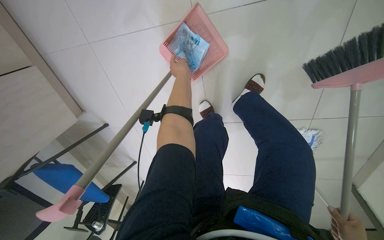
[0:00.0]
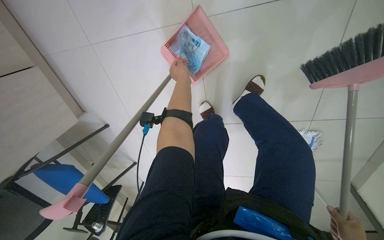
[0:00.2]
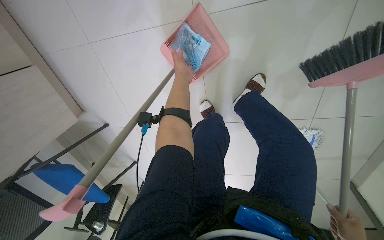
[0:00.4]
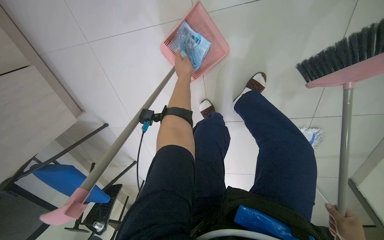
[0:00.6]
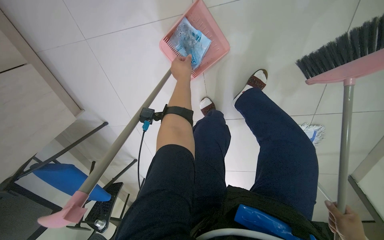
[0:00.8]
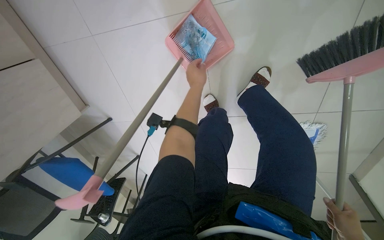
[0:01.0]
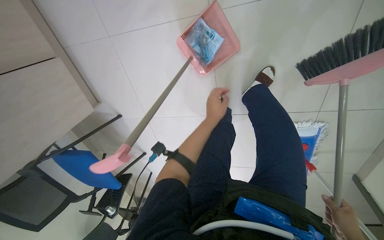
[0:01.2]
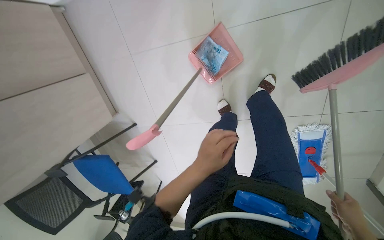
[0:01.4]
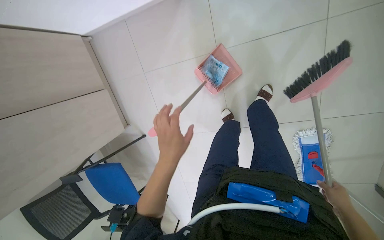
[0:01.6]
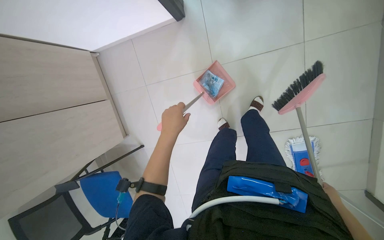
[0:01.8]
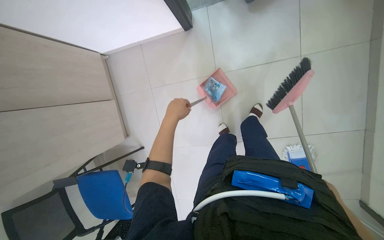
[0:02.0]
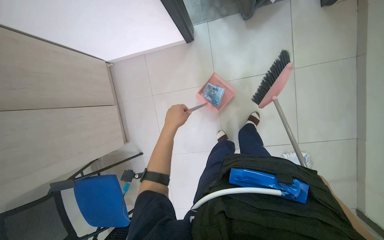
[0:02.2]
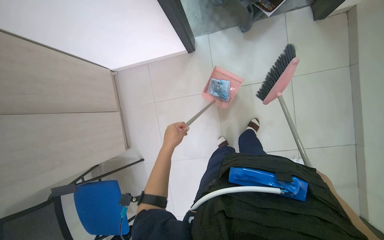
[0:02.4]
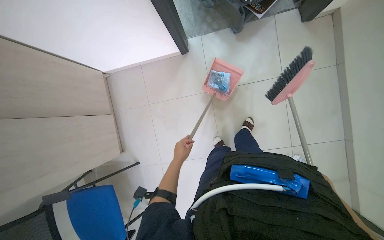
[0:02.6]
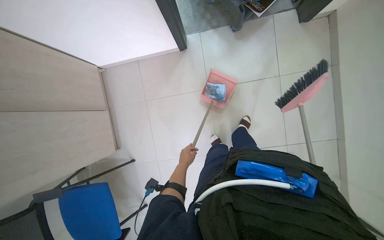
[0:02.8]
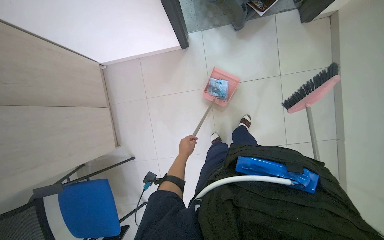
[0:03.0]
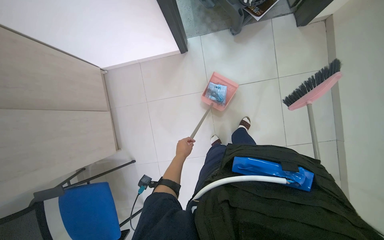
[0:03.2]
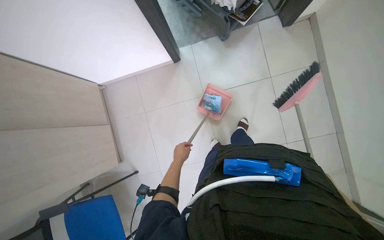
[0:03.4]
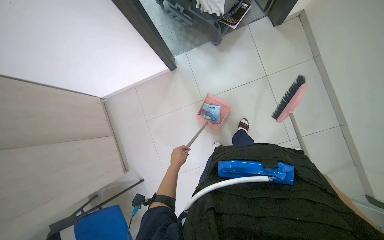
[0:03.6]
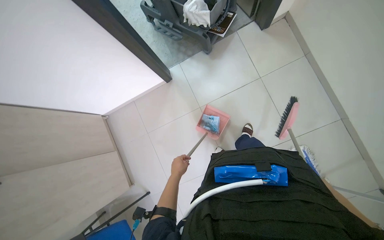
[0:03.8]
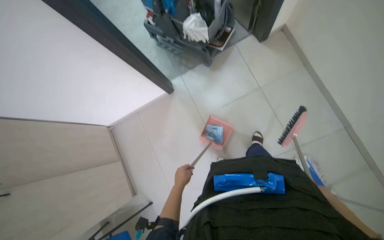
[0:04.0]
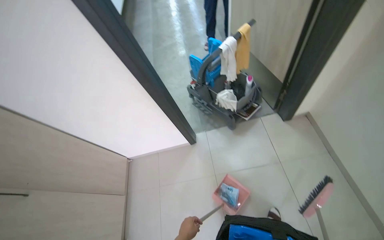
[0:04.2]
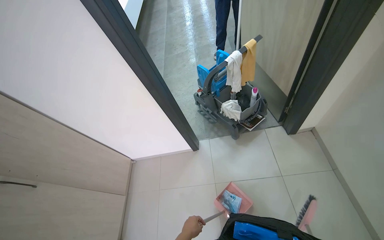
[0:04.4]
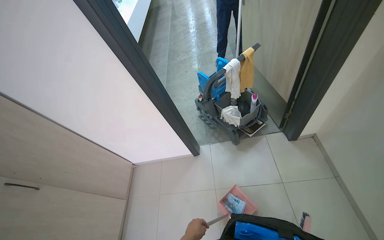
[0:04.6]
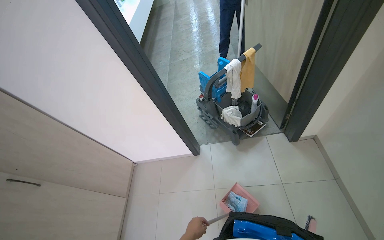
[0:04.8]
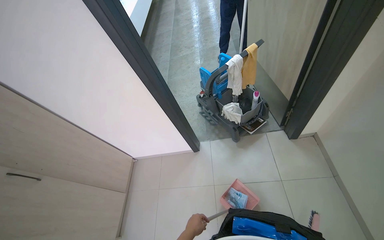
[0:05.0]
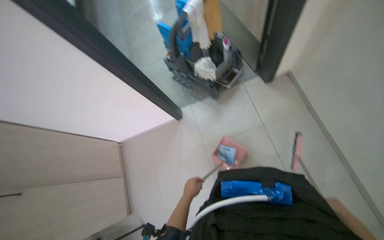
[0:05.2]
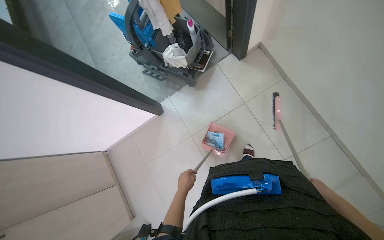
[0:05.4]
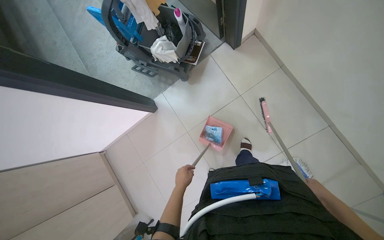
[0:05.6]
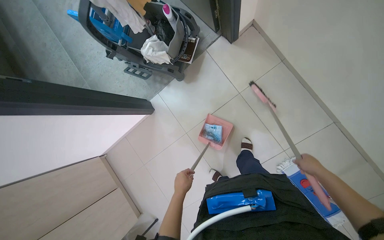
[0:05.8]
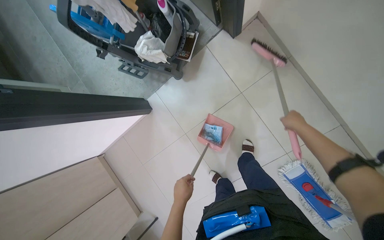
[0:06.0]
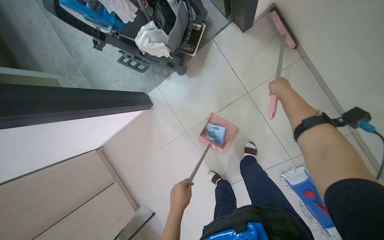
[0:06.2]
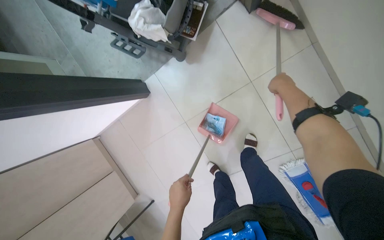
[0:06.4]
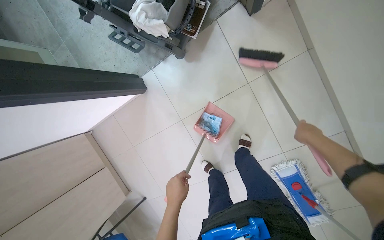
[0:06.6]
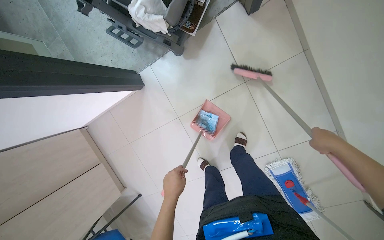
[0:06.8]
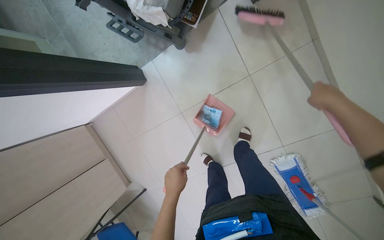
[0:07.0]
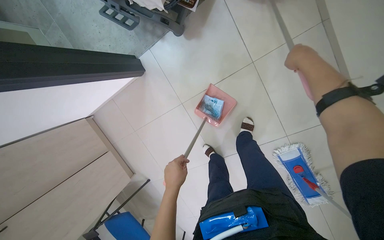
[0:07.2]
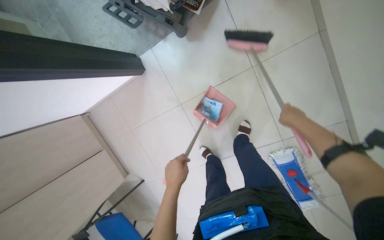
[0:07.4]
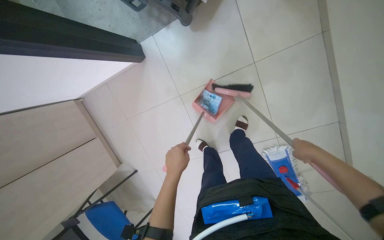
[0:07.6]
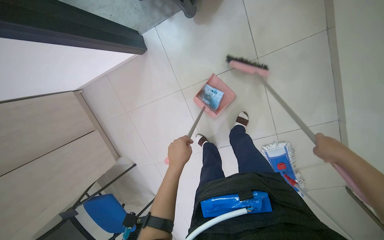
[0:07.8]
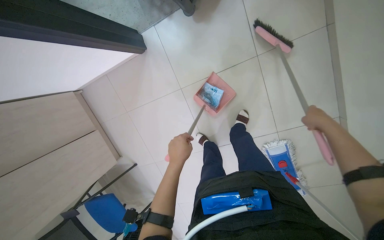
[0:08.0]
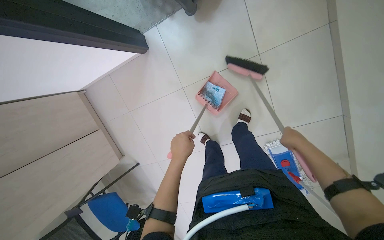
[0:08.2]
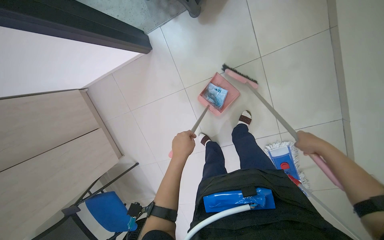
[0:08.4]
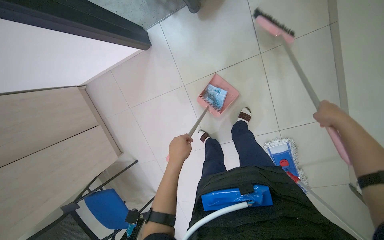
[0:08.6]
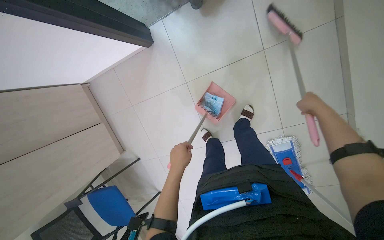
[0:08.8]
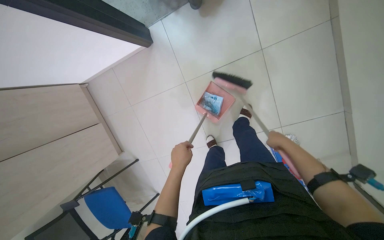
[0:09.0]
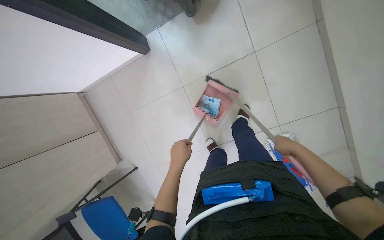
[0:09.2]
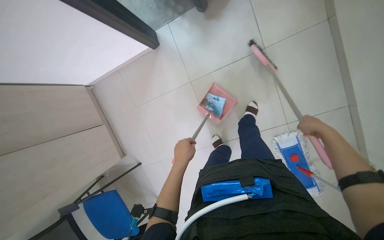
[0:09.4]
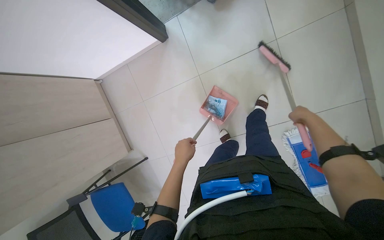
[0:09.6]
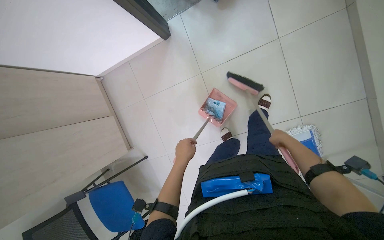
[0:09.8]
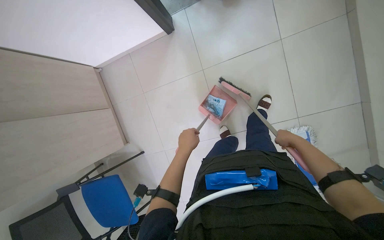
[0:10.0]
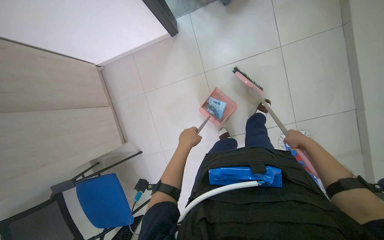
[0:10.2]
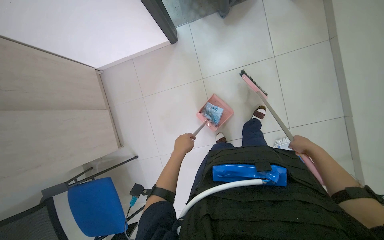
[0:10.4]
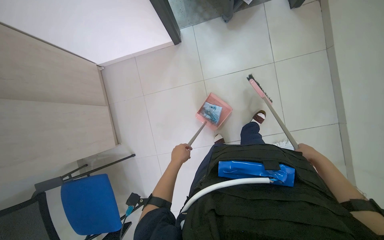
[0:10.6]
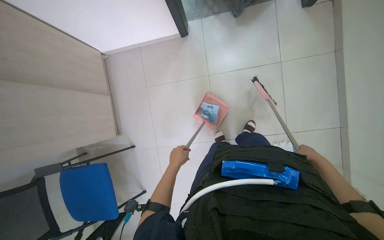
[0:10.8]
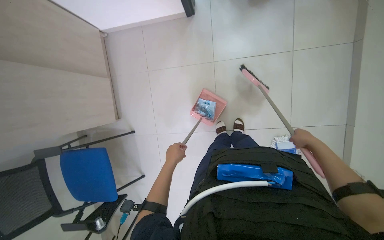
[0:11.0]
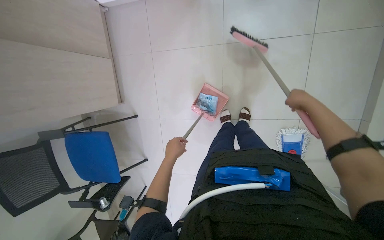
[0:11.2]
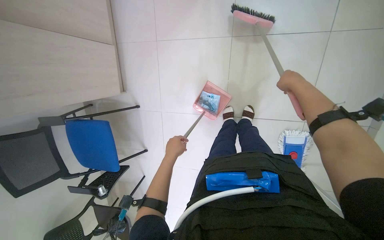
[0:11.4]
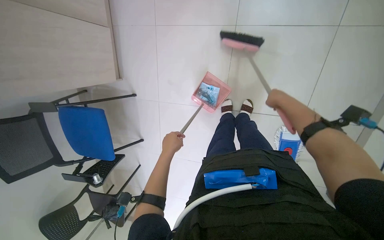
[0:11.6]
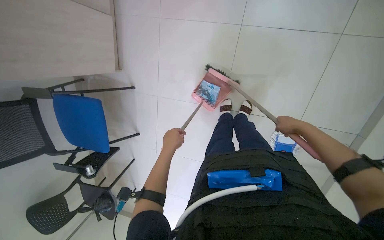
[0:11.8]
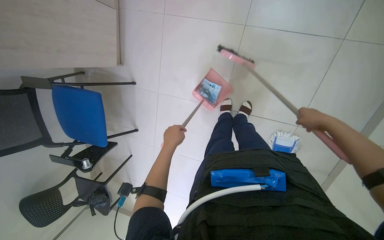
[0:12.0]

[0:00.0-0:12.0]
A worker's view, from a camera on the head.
Job: sweeping floor.
The whole recording: Sweeping and collecting debris from floor. The worker sweeps debris from the floor with a broom and collects it into a dustpan.
0:00.0 to 0:01.6: The camera pitches upward, by approximately 10 degrees. The left hand goes approximately 60 cm down the picture and nearer to the camera.
0:01.6 to 0:03.0: The camera pitches upward, by approximately 20 degrees. The left hand shifts about 15 cm farther from the camera.
0:03.0 to 0:04.4: The view tilts some 35 degrees upward.
0:04.4 to 0:06.0: The view tilts some 25 degrees downward. The scene turns about 35 degrees counterclockwise in the picture.
0:06.0 to 0:07.6: The view tilts roughly 15 degrees downward. The right hand moves up and down the picture over approximately 25 cm, changing direction 3 times.
0:07.6 to 0:09.0: The right hand is displaced farther from the camera by some 15 cm, and moves some 10 cm up the picture and comes back.
0:09.0 to 0:10.4: The left hand travels farther from the camera by about 15 cm. Meanwhile the right hand heads to the right, covering some 10 cm.
0:10.4 to 0:12.0: The camera pitches downward, by approximately 20 degrees. The right hand is displaced up the picture by roughly 15 cm.

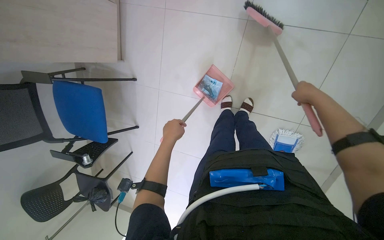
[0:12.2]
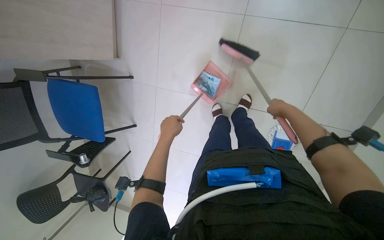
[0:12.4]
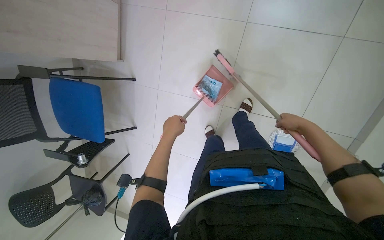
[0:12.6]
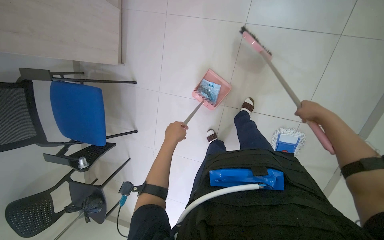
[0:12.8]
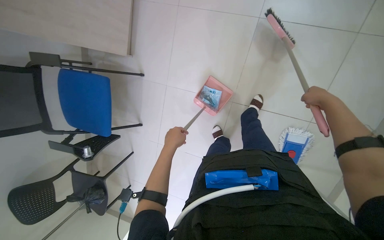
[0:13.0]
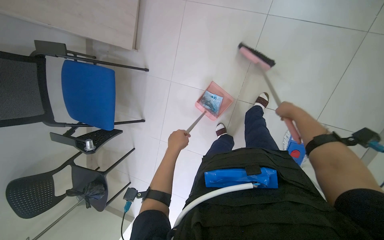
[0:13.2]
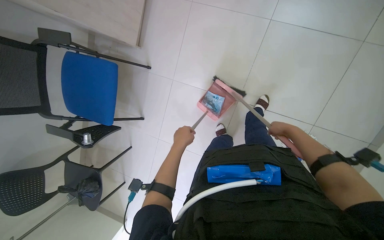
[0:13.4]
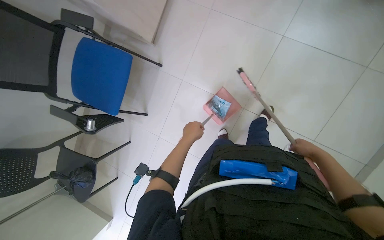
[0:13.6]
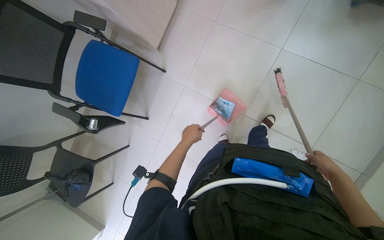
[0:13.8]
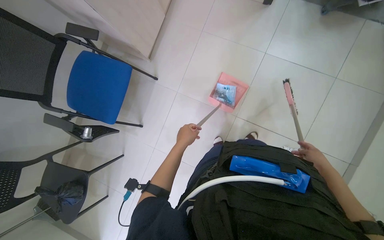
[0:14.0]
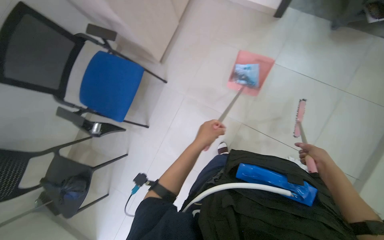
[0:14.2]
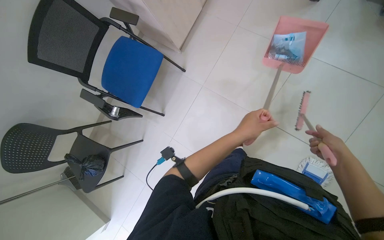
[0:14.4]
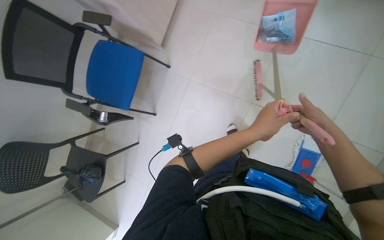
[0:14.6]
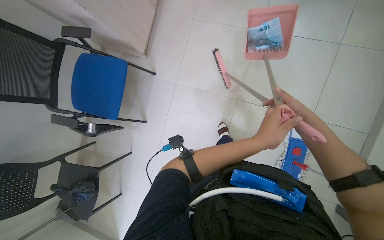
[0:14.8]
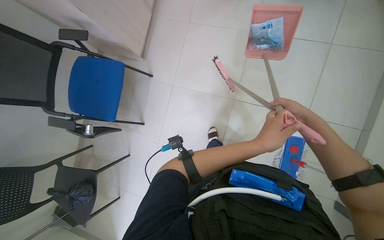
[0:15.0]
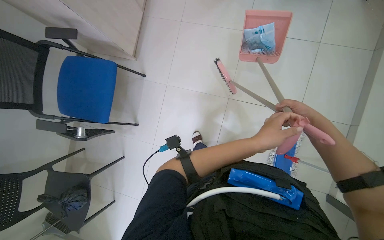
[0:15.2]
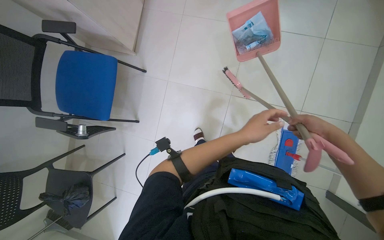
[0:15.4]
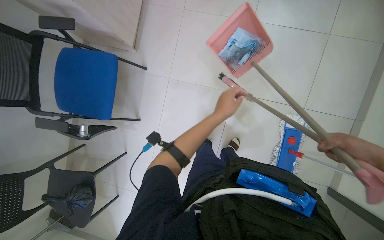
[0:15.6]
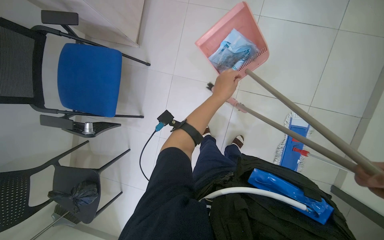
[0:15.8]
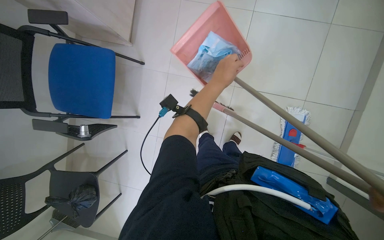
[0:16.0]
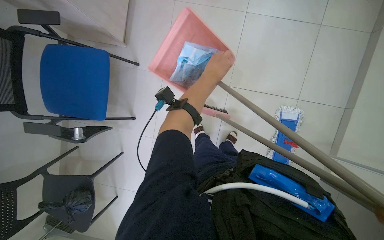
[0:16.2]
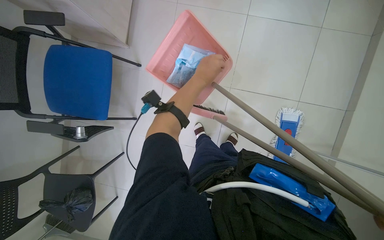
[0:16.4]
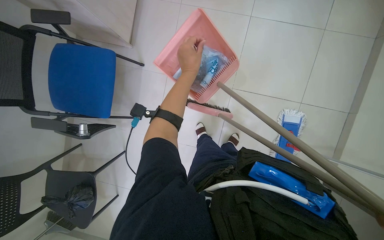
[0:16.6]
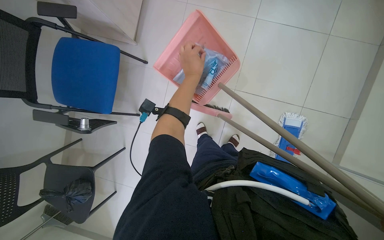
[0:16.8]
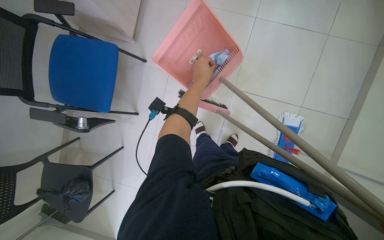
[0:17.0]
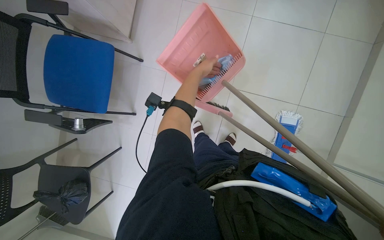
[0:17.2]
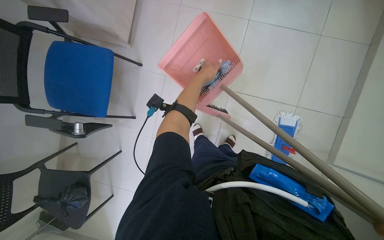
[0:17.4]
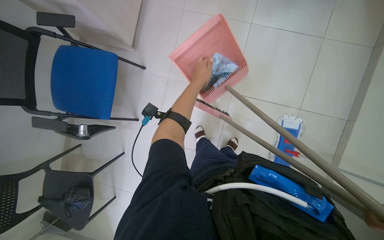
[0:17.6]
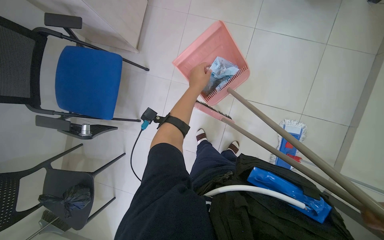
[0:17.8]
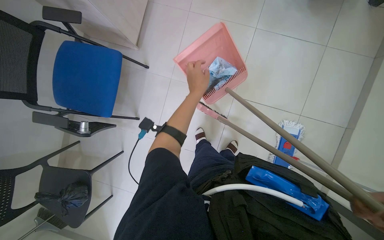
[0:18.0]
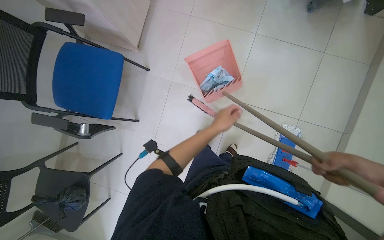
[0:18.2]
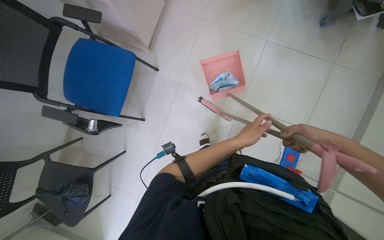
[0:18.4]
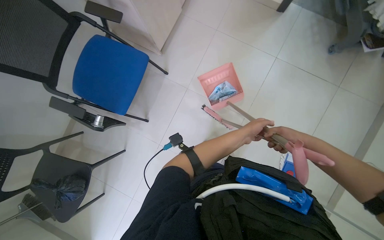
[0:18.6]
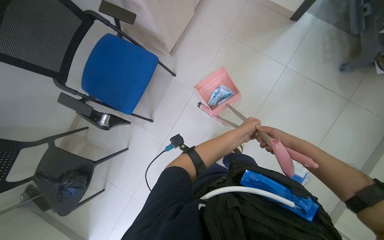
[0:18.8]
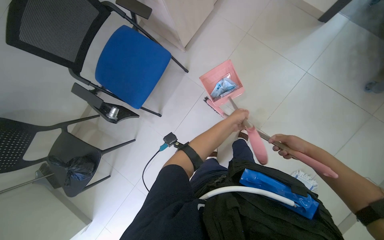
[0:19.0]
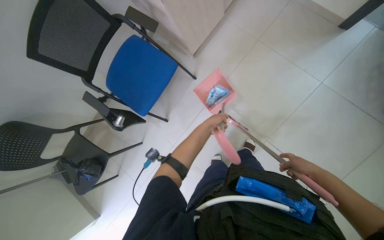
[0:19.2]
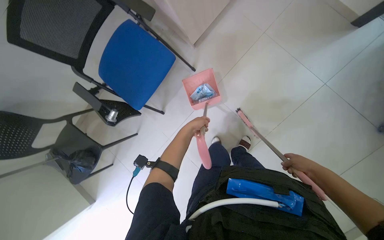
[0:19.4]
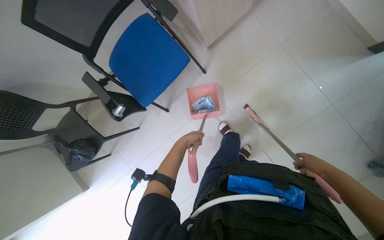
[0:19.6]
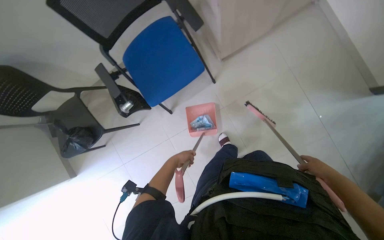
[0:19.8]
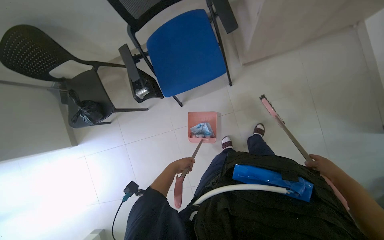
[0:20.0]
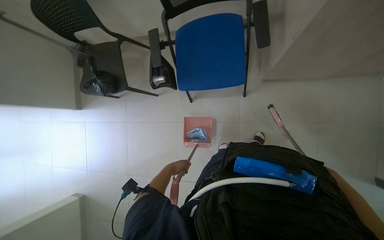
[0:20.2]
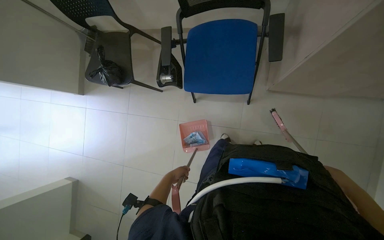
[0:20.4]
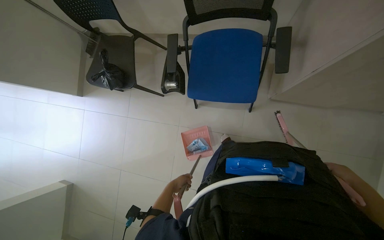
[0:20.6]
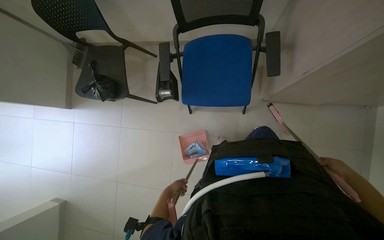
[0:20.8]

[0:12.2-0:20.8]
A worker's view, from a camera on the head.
Job: sweeping floor.
The whole recording: Sweeping and collecting debris from floor. The worker sweeps debris from the floor with a broom and collects it into a dustpan.
0:12.2 to 0:13.6: The right hand goes some 30 cm down the picture and farther from the camera.
0:13.6 to 0:15.0: The right hand moves nearer to the camera, to the left and up the picture, about 25 cm, while the left hand shifts some 25 cm nearer to the camera and to the right.
0:15.0 to 0:16.6: The left hand moves to the left and up the picture, approximately 25 cm.
0:18.0 to 0:19.4: The left hand heads farther from the camera, covering roughly 15 cm.
0:19.4 to 0:20.8: The scene rotates clockwise by some 50 degrees.
